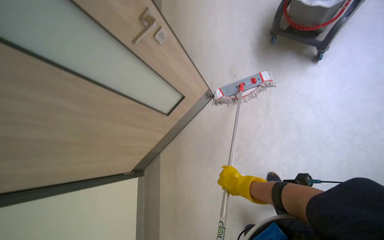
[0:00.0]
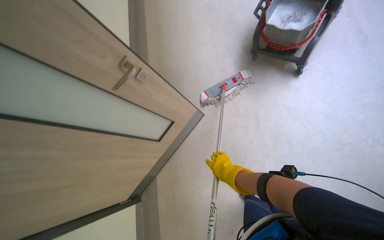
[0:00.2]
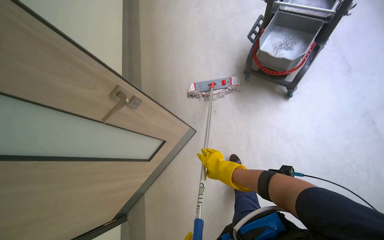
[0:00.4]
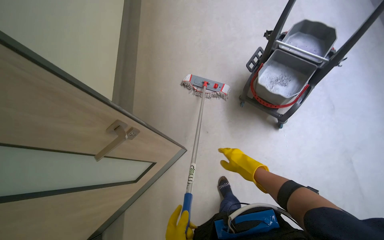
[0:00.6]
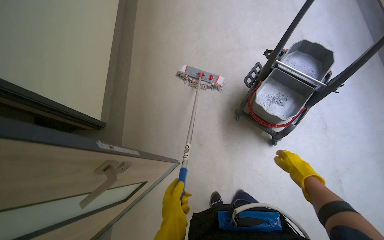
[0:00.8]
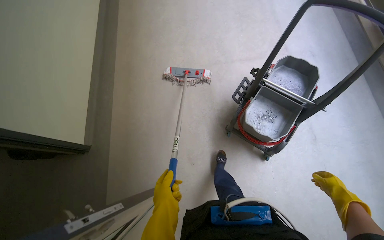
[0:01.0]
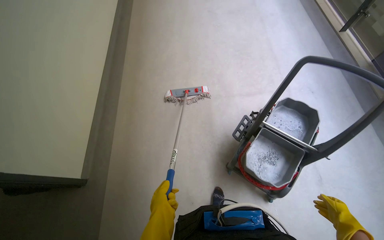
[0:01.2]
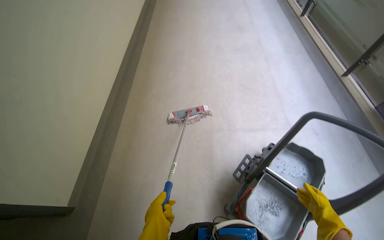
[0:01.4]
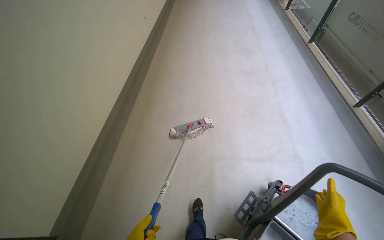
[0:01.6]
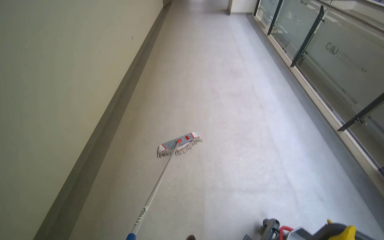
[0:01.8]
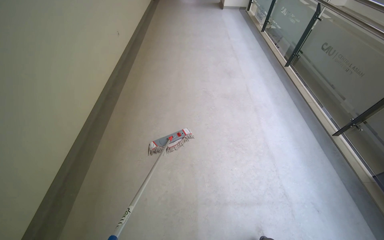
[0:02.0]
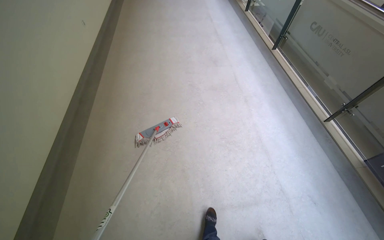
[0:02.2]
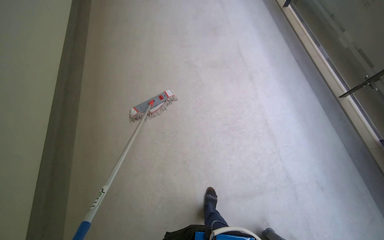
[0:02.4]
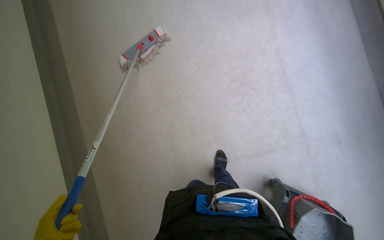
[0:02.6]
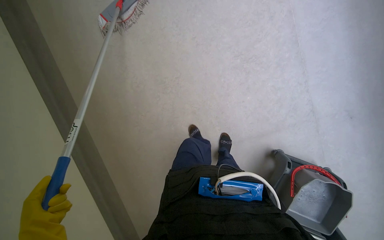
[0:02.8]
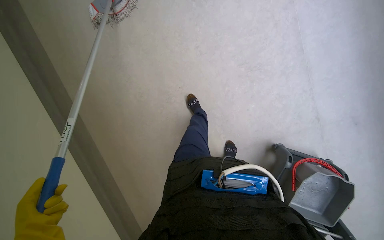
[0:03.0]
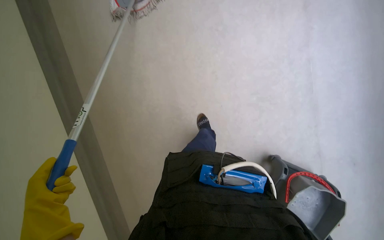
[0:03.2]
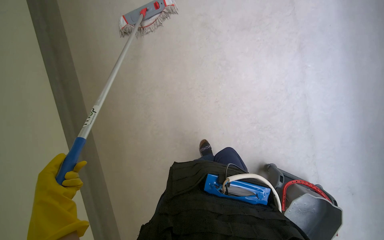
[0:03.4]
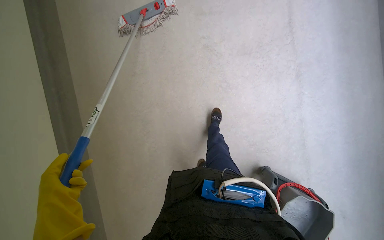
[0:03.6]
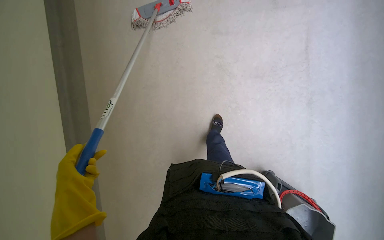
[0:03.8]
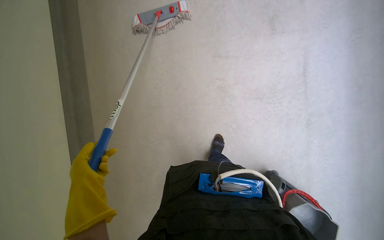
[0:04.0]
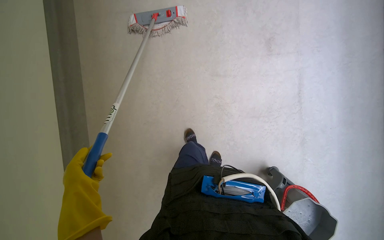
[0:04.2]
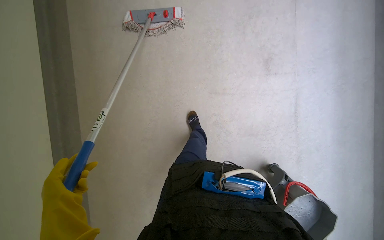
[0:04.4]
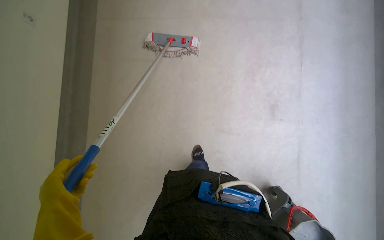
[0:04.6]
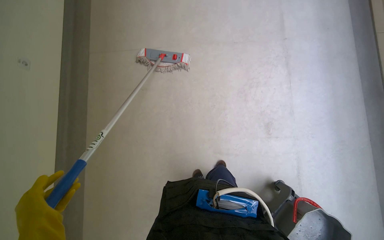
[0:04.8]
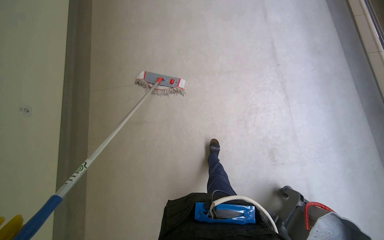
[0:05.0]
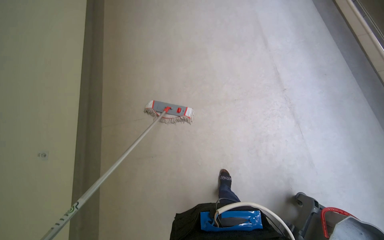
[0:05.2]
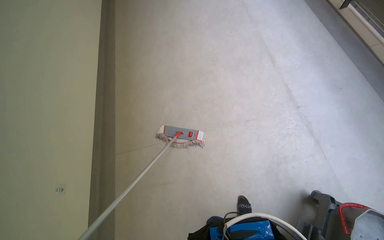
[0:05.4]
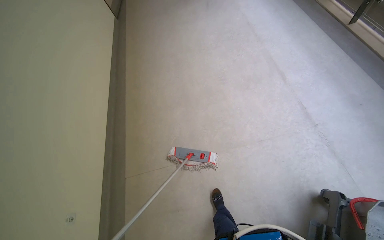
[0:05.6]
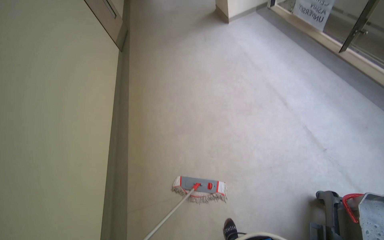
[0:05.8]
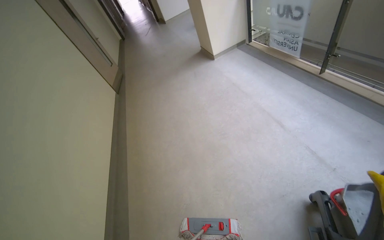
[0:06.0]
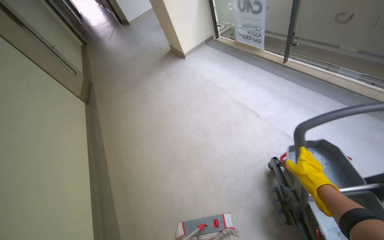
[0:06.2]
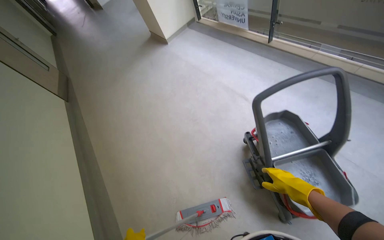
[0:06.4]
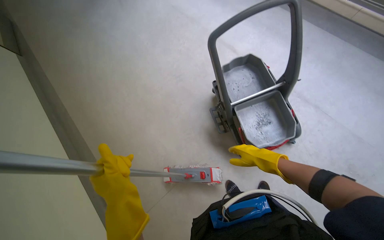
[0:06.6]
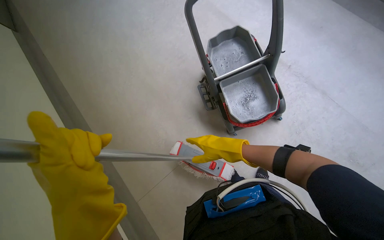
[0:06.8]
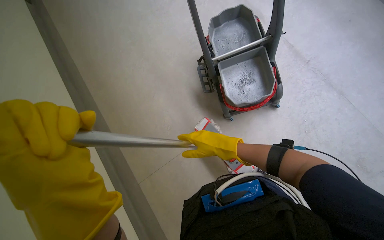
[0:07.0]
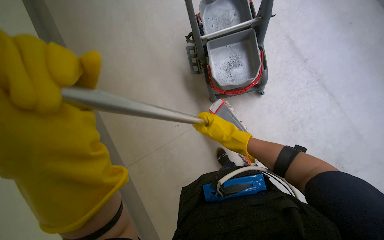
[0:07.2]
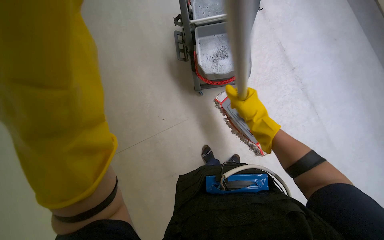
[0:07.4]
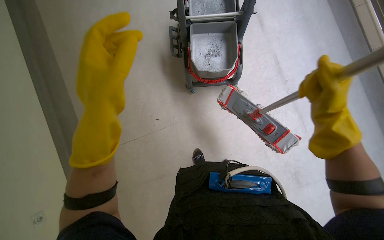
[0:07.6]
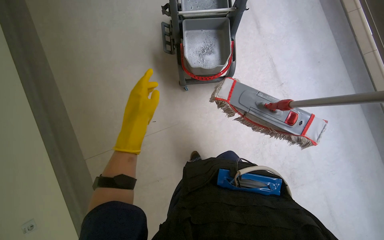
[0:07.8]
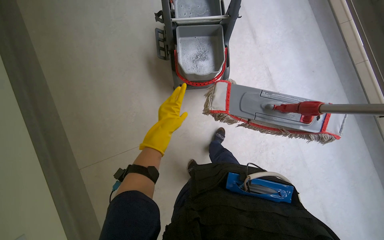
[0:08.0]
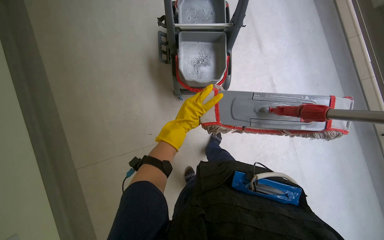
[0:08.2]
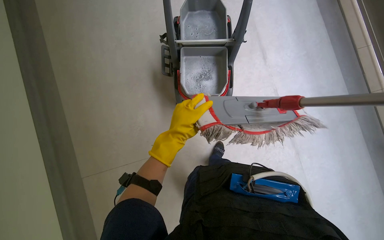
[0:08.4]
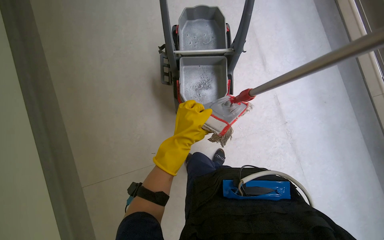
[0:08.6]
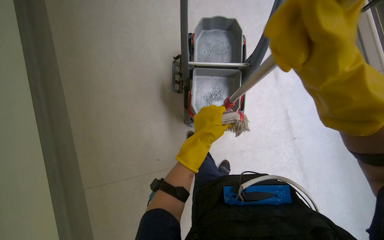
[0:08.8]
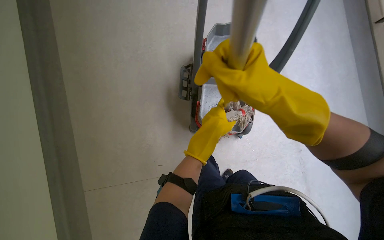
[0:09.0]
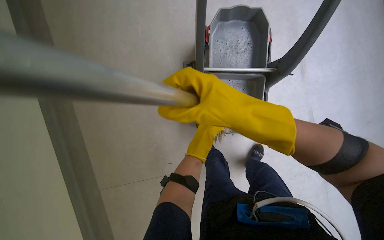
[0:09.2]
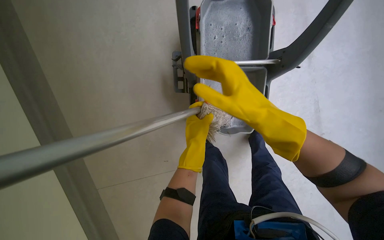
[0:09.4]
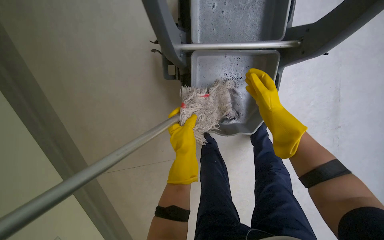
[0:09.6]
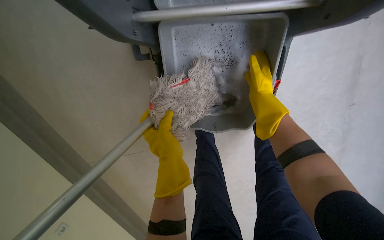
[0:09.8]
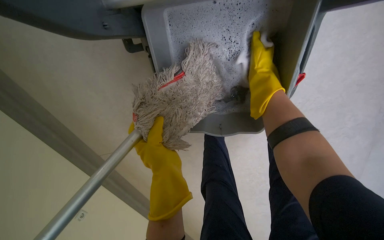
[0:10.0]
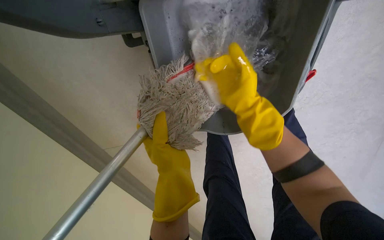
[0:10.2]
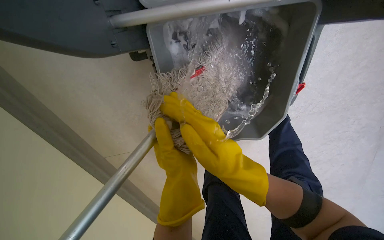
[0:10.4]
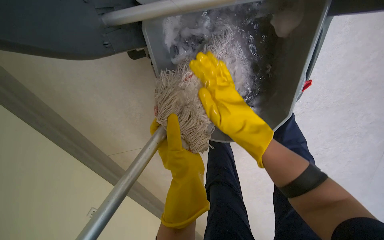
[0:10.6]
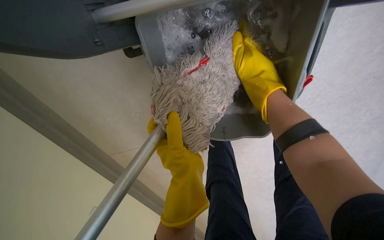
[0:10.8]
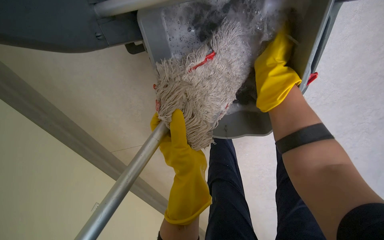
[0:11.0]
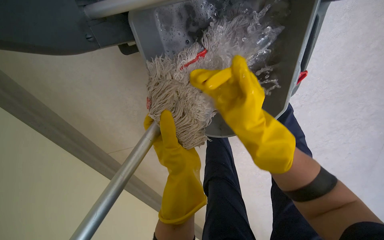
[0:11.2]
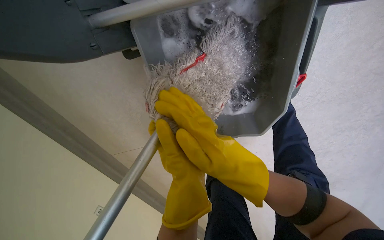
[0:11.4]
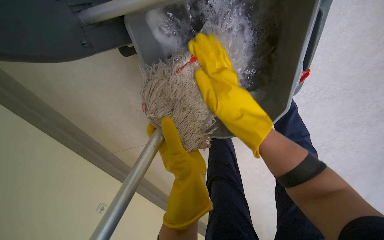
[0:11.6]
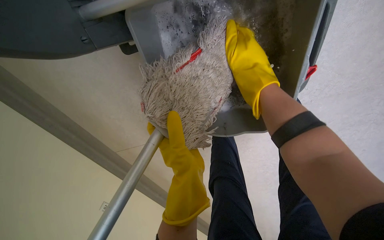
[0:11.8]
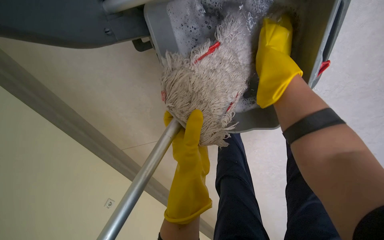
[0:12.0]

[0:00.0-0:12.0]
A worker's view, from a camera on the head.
Job: mopping floor.
The whole recording: Mopping hallway floor. The worker mops the hallway floor with a flat mop, occasionally cleaning the mop in the bucket.
0:00.0 to 0:01.6: The camera travels approximately 1 m. The view tilts about 25 degrees upward.
0:01.6 to 0:03.0: The camera is carried approximately 1 m. The camera pitches downward, by about 45 degrees.
0:03.0 to 0:04.4: The camera is carried approximately 1.5 m.
0:04.4 to 0:06.0: The wearer moves some 1.5 m. The wearer looks roughly 20 degrees further to the right. The view tilts approximately 40 degrees upward.
0:07.6 to 0:09.0: The view tilts roughly 25 degrees upward. The left hand heads farther from the camera, covering about 30 cm.
0:09.0 to 0:10.4: The camera pitches downward, by approximately 20 degrees. The right hand goes roughly 30 cm farther from the camera.

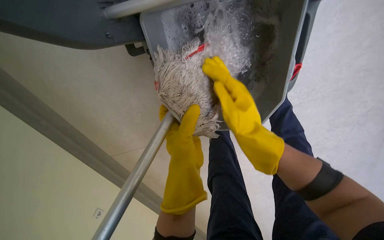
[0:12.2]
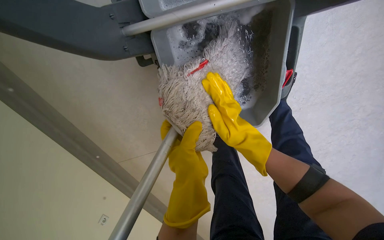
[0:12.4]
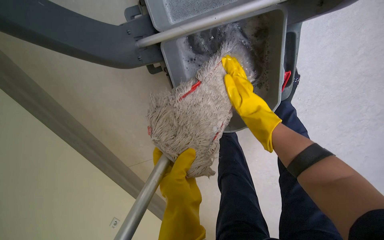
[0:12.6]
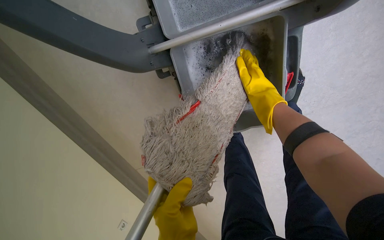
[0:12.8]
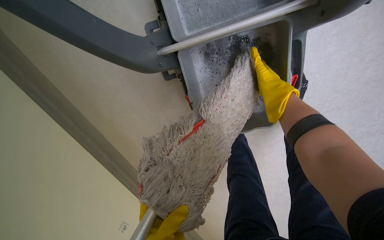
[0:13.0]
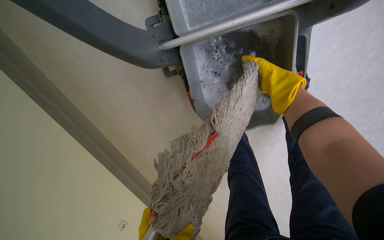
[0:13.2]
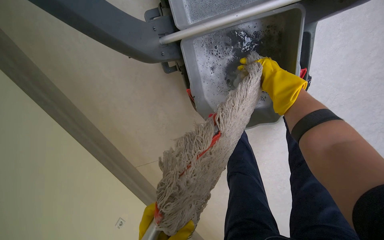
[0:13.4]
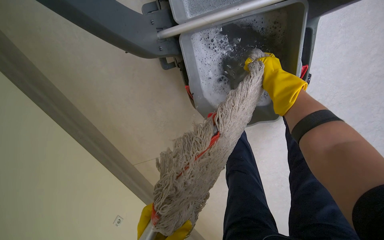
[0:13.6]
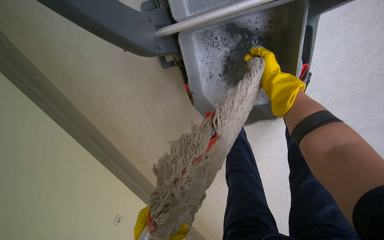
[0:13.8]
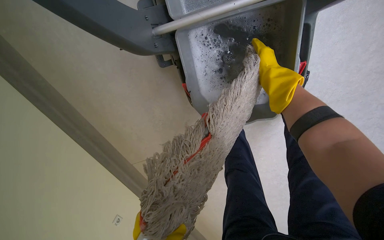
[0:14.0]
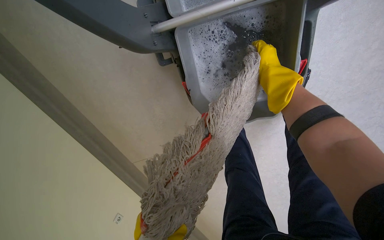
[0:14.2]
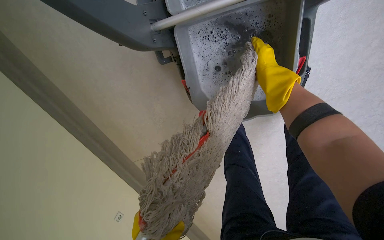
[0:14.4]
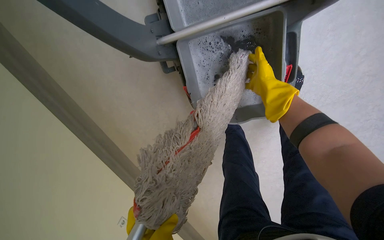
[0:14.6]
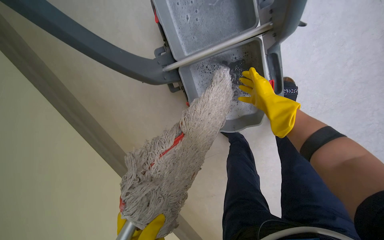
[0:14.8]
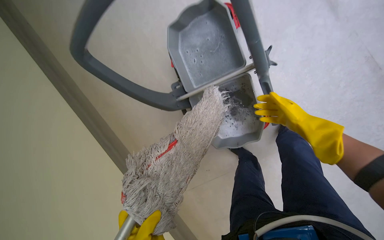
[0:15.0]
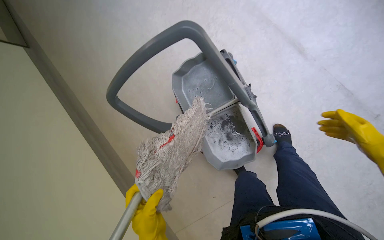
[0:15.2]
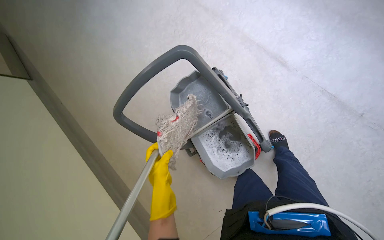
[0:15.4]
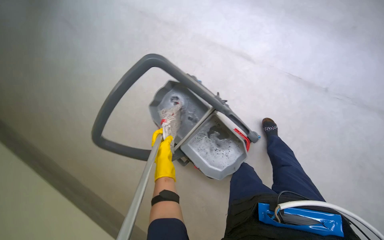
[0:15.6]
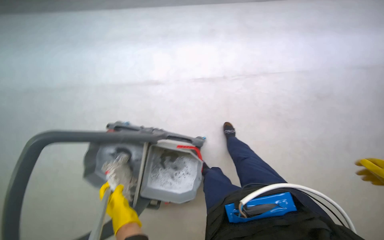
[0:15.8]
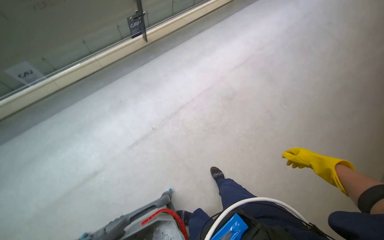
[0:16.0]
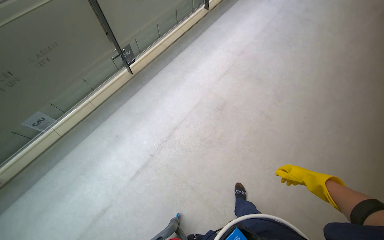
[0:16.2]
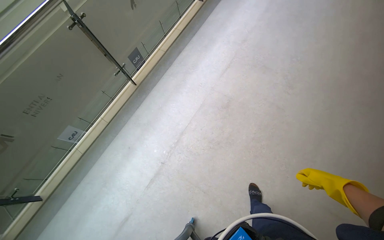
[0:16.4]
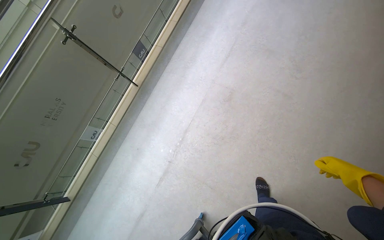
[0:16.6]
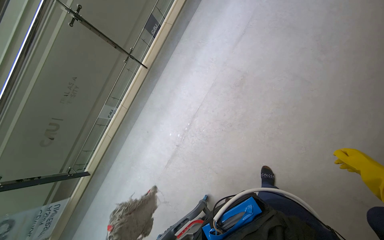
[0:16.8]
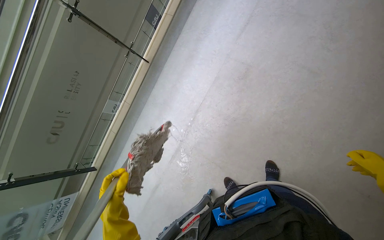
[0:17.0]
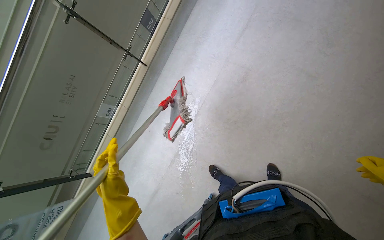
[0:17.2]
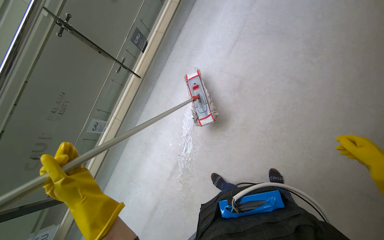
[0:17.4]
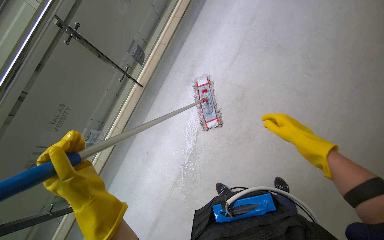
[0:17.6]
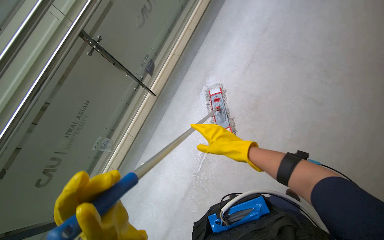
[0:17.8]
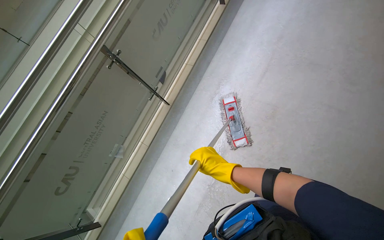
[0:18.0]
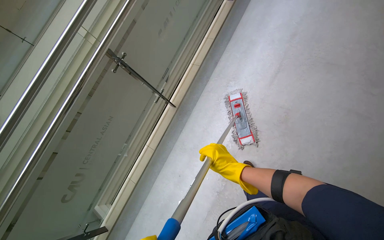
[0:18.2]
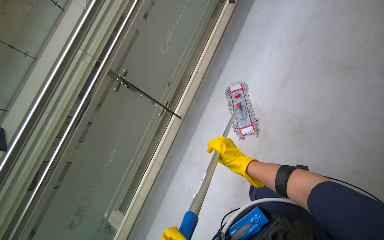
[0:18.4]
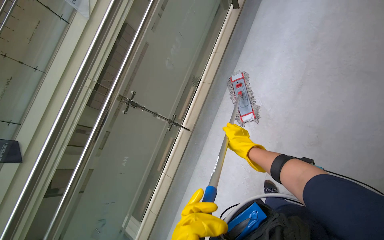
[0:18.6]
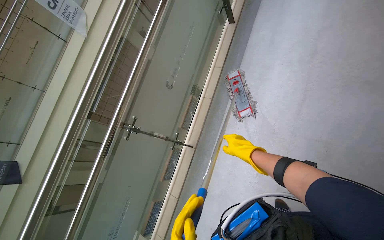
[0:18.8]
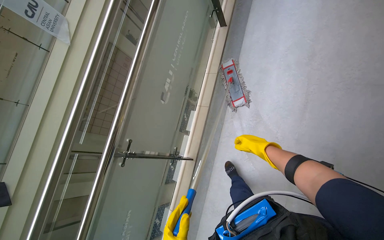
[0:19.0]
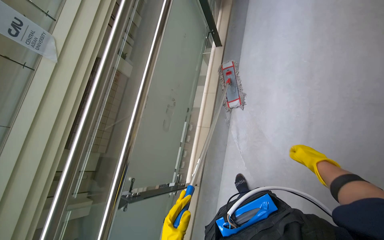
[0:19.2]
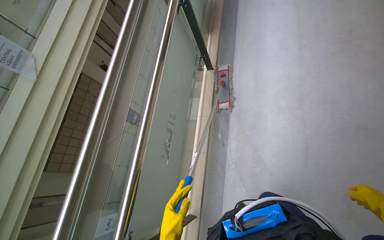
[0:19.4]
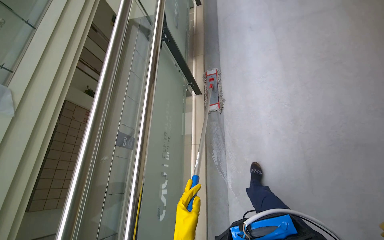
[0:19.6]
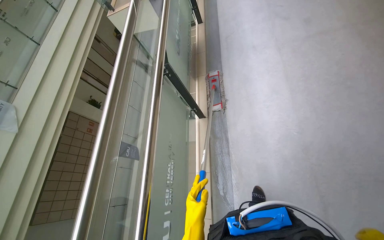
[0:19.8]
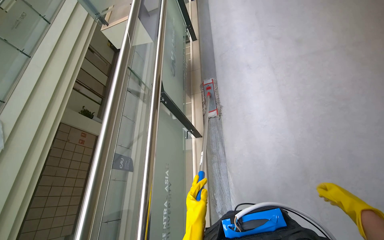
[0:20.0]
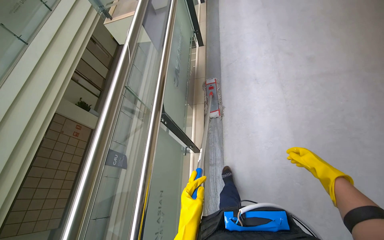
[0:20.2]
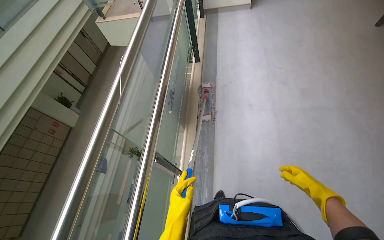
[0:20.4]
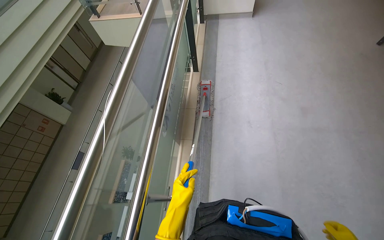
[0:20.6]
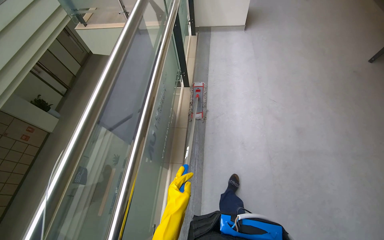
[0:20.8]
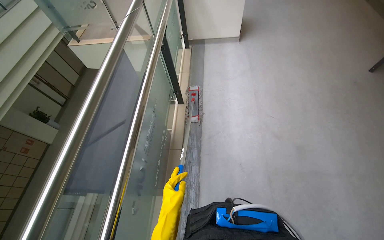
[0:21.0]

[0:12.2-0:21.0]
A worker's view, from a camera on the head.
Job: mopping floor.
The whole recording: Mopping hallway floor. The worker mops the hallway floor with a flat mop, occasionally cleaning the mop in the bucket.
0:12.2 to 0:13.6: The right hand shifts roughly 15 cm up the picture.
0:13.6 to 0:15.2: The camera is carried some 40 cm. The camera sweeps to the left, by approximately 20 degrees. The view tilts approximately 20 degrees upward.
0:15.2 to 0:16.6: The wearer moves approximately 70 cm. The wearer looks some 15 degrees further upward. The scene rotates counterclockwise by about 80 degrees.
0:18.0 to 0:19.6: The wearer moves roughly 80 cm. The view tips upward by roughly 15 degrees. The scene rotates counterclockwise by roughly 30 degrees.
0:19.6 to 0:21.0: The view tips upward by approximately 15 degrees.
